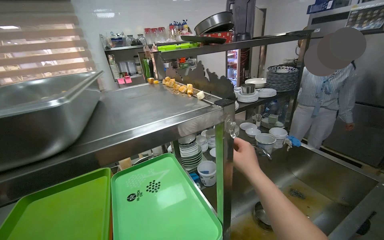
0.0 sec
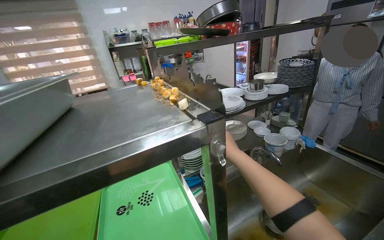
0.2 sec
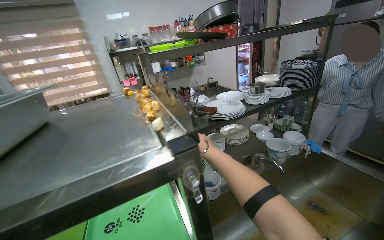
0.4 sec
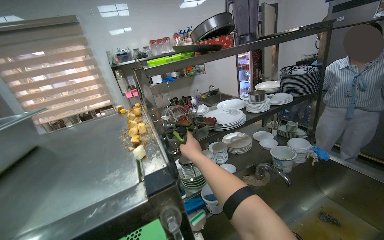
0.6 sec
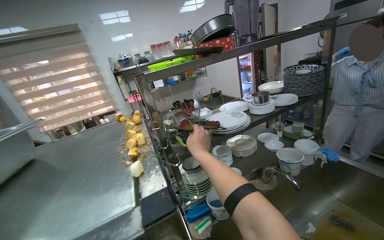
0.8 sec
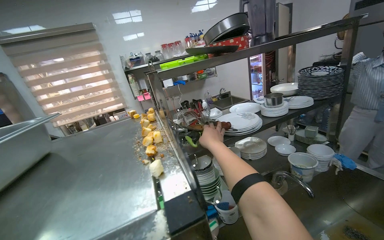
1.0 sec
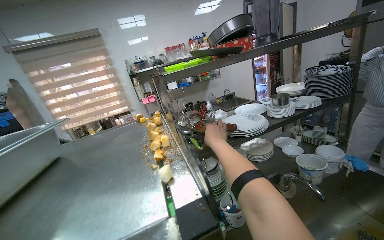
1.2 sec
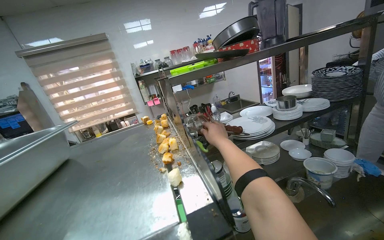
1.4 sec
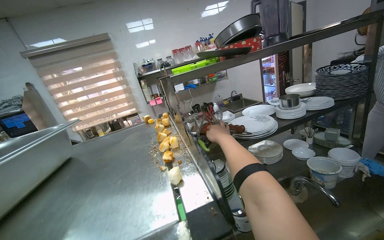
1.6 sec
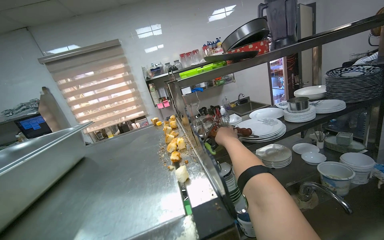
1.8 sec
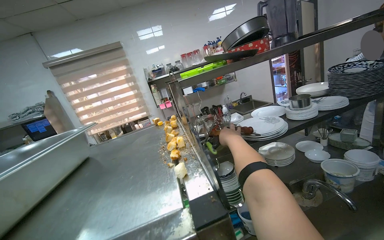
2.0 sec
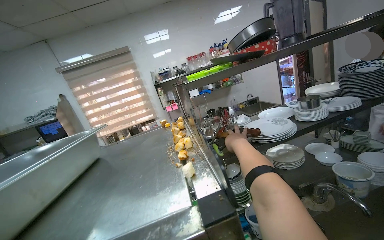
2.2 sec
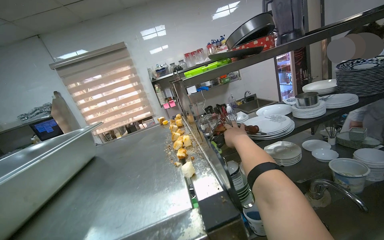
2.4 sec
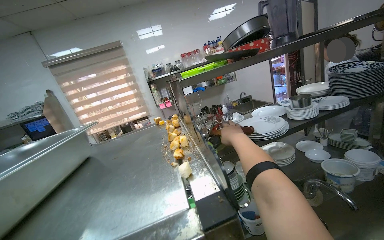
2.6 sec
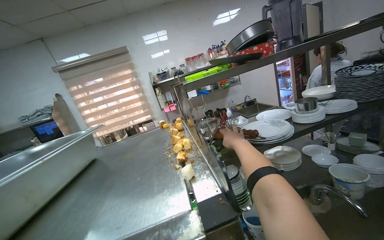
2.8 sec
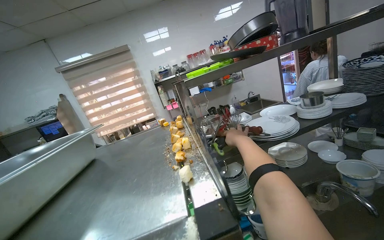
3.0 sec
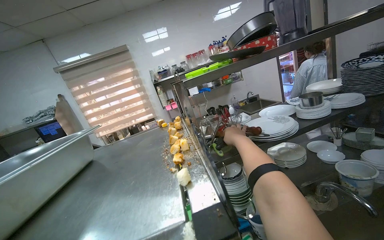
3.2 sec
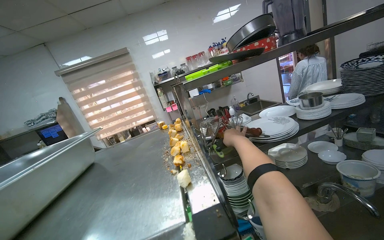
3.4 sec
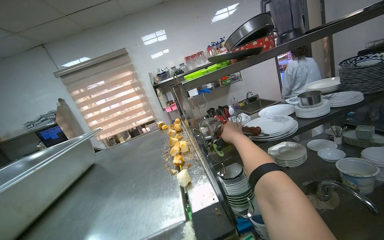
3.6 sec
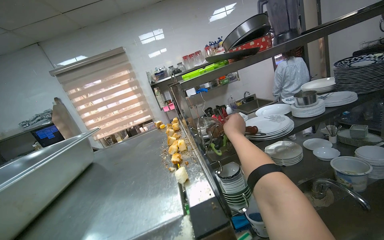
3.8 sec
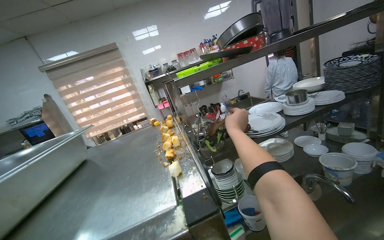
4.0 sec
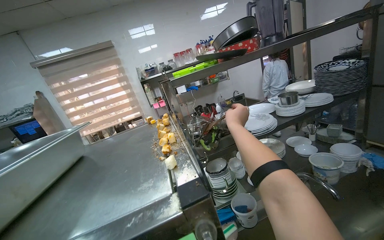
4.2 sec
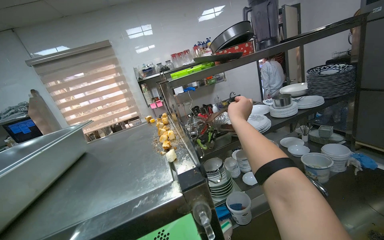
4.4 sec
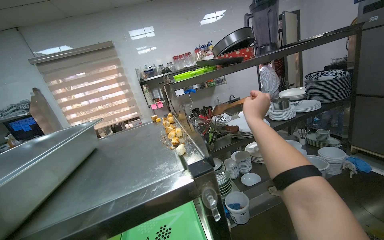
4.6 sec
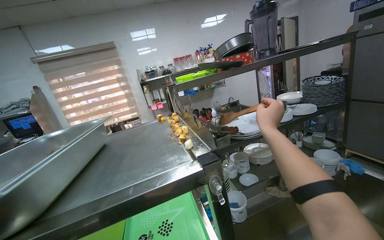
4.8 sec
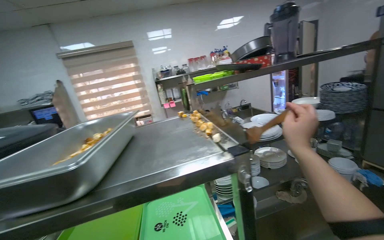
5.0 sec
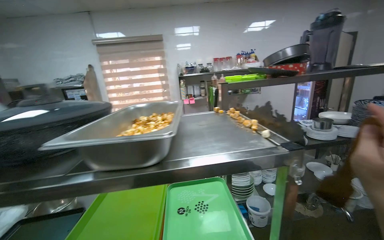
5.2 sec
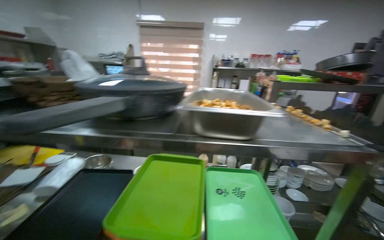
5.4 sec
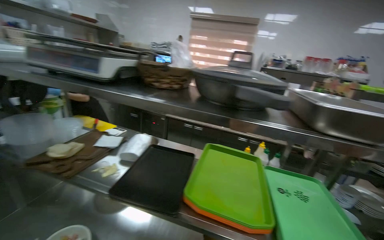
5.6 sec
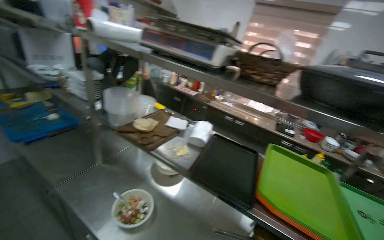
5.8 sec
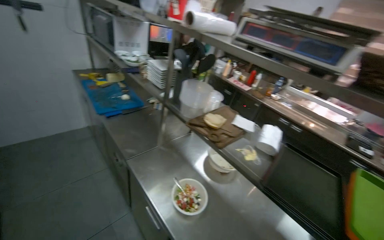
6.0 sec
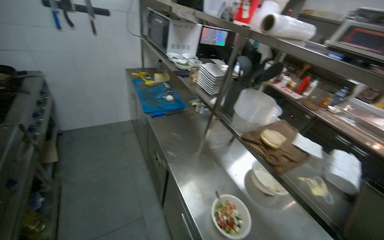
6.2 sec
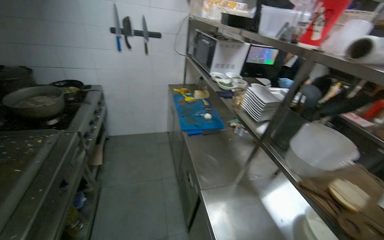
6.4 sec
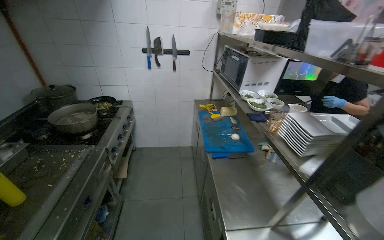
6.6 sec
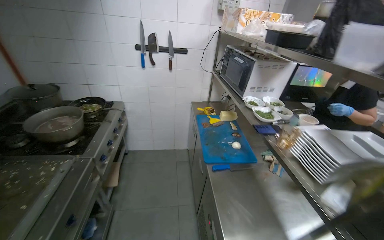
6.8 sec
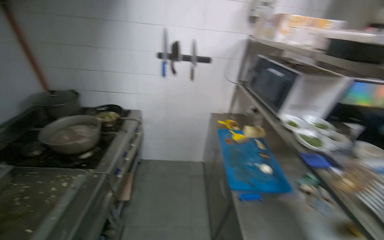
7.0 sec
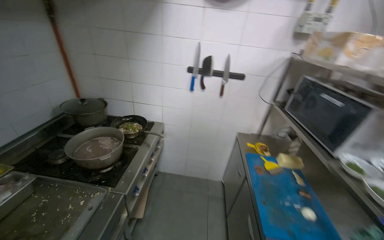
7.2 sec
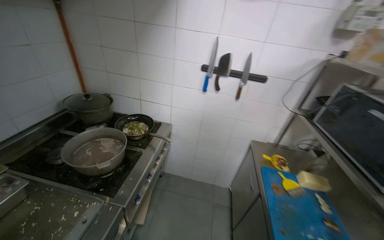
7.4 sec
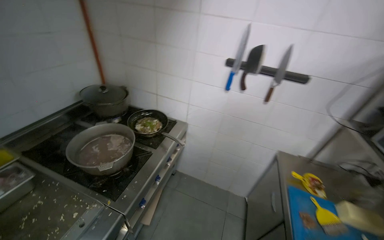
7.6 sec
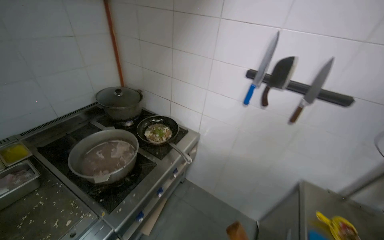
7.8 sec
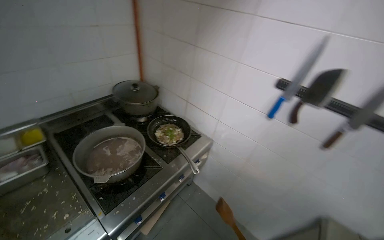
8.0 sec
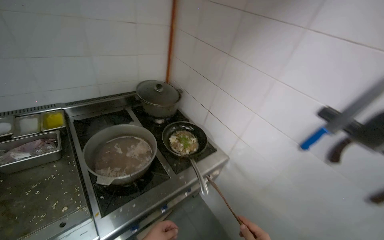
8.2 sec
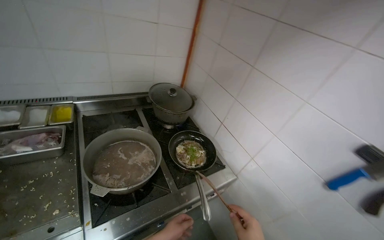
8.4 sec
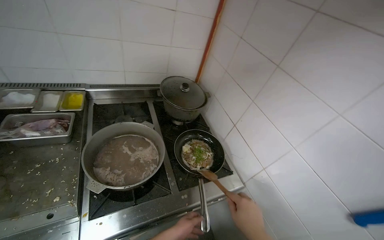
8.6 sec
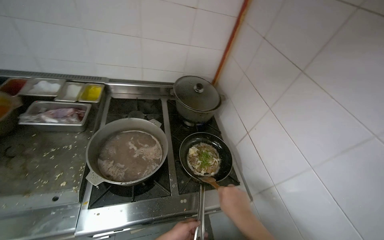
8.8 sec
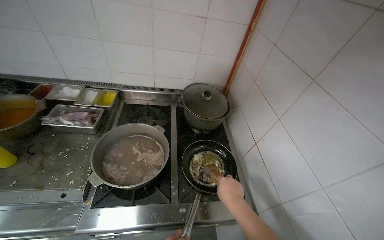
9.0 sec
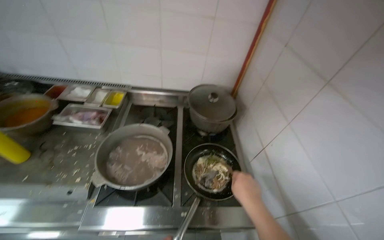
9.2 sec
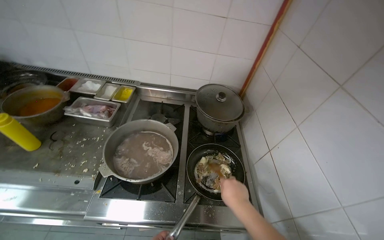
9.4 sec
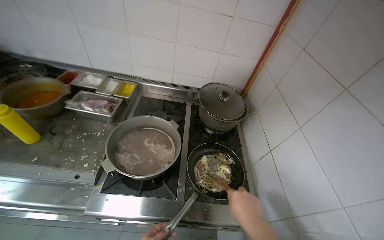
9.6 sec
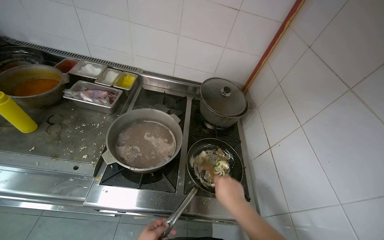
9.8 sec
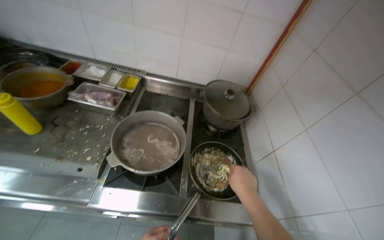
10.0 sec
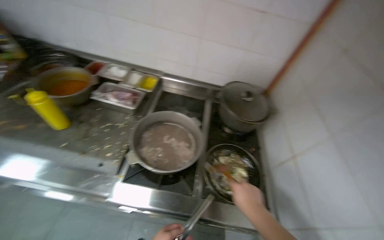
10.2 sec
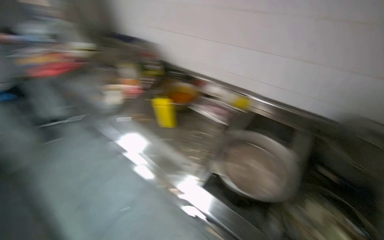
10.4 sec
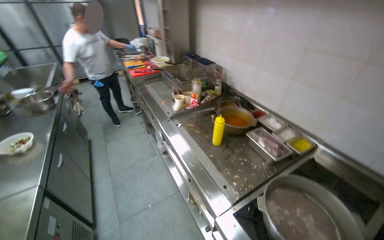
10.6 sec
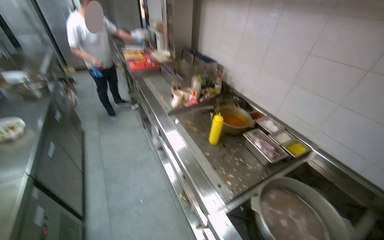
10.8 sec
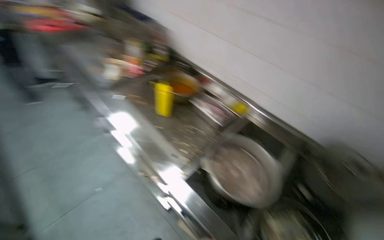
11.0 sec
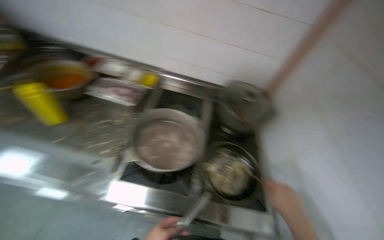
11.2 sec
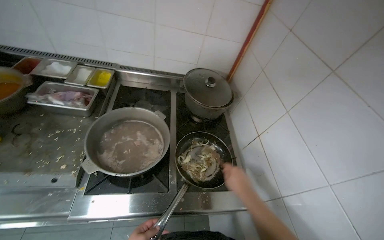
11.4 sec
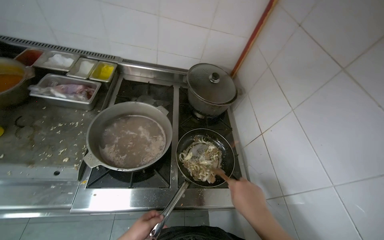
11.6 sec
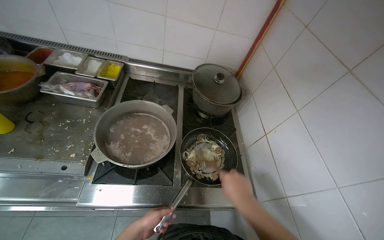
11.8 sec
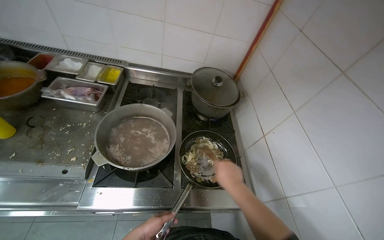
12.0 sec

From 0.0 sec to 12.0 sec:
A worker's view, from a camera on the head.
Job: cooking food.
The whole recording: Cooking ingredients in pan. The worker stirs and adds various ingredients to a pan on the stove.
From 0.0 sec to 1.6 sec: The right hand shifts roughly 35 cm farther from the camera and up the picture.
From 3.0 sec to 4.4 sec: The right hand heads nearer to the camera, covering about 10 cm.
From 4.4 sec to 6.0 sec: The camera travels roughly 90 cm. The head turns to the left by about 70 degrees.
From 6.0 sec to 7.6 sec: The camera is carried some 1 m. The head rotates approximately 60 degrees to the left.
From 7.6 sec to 9.0 sec: The camera travels some 60 cm. The head rotates some 65 degrees to the left.
From 9.0 sec to 10.4 sec: The camera travels roughly 1 m.
From 10.4 sec to 12.0 sec: The head rotates some 35 degrees to the right. The view tilts approximately 20 degrees downward.

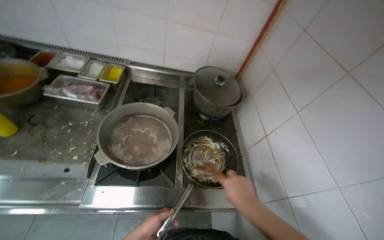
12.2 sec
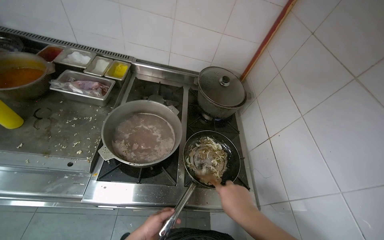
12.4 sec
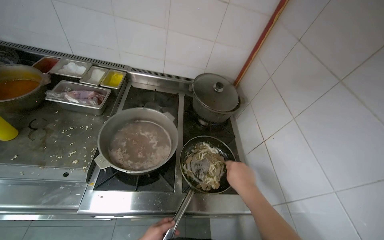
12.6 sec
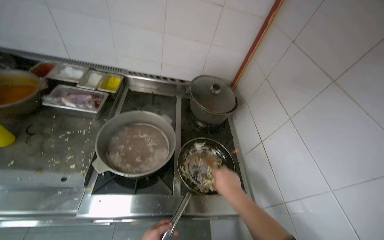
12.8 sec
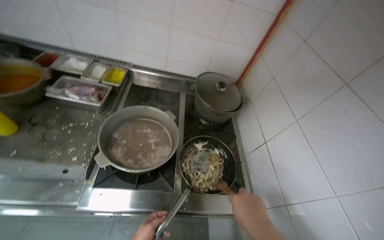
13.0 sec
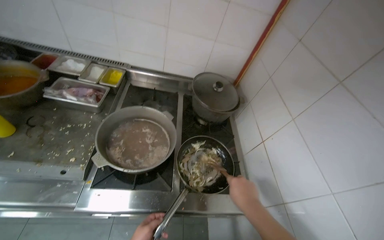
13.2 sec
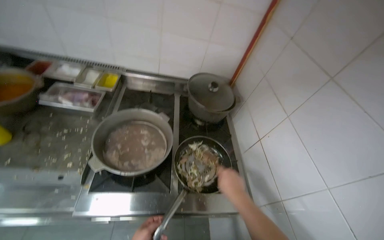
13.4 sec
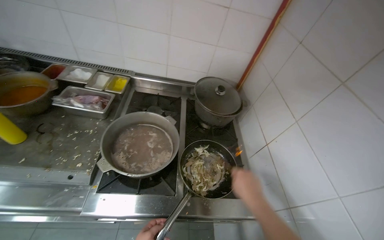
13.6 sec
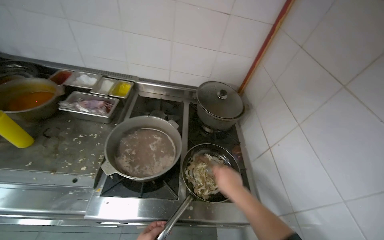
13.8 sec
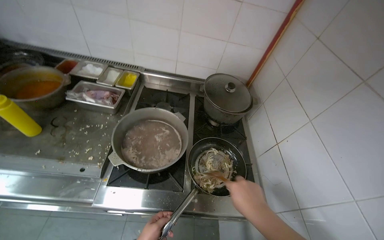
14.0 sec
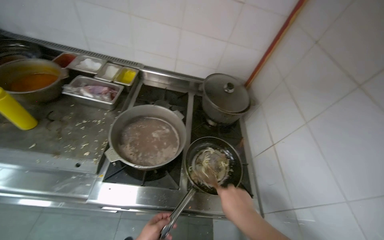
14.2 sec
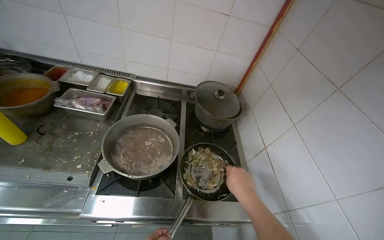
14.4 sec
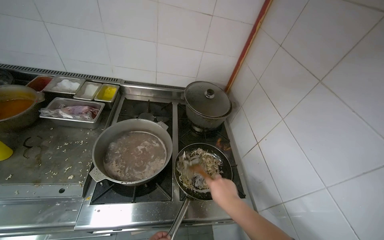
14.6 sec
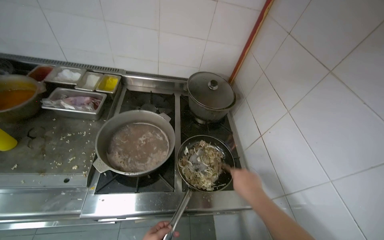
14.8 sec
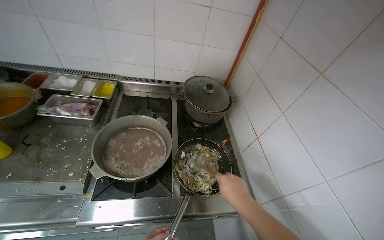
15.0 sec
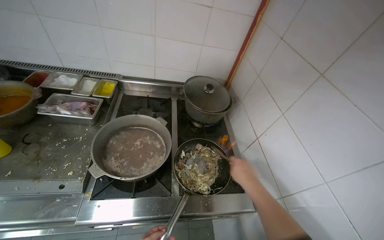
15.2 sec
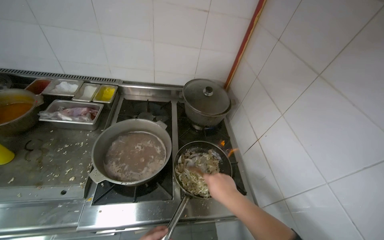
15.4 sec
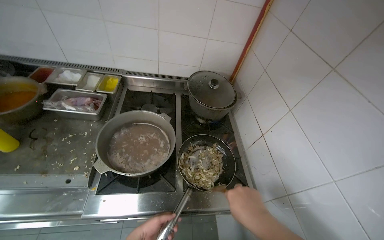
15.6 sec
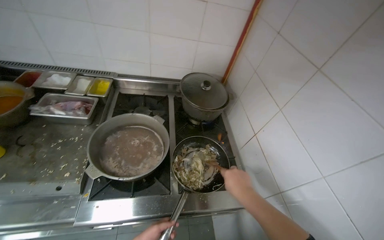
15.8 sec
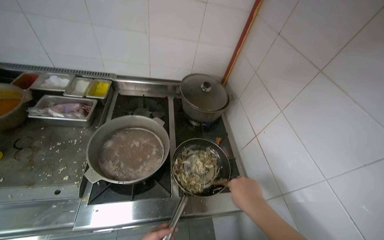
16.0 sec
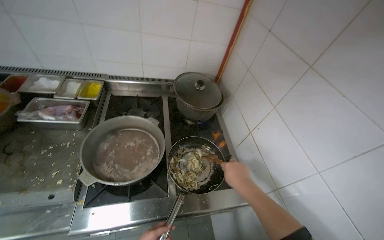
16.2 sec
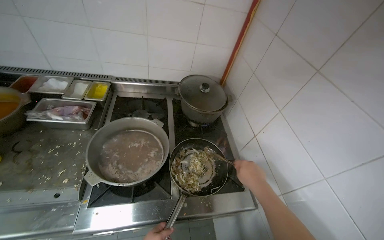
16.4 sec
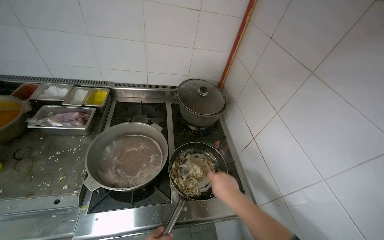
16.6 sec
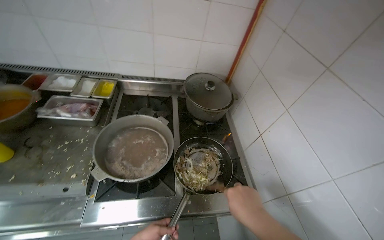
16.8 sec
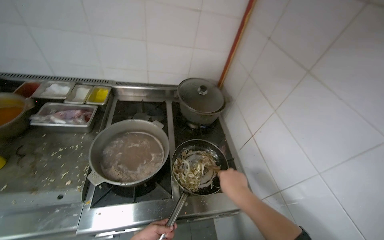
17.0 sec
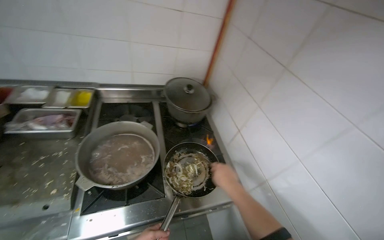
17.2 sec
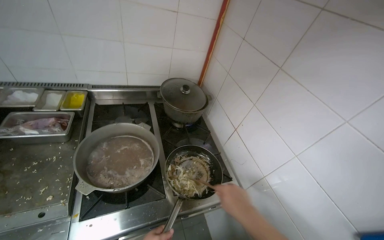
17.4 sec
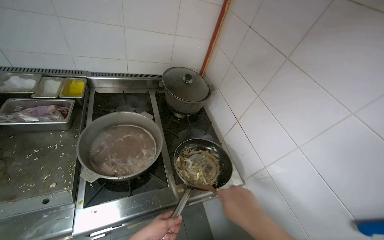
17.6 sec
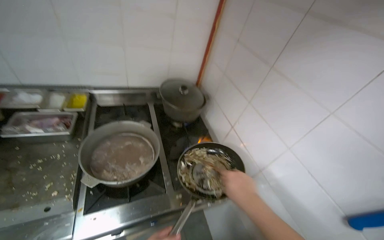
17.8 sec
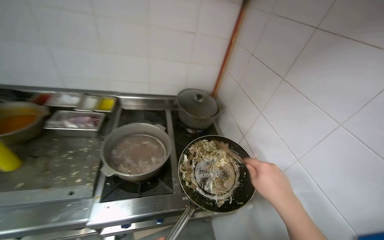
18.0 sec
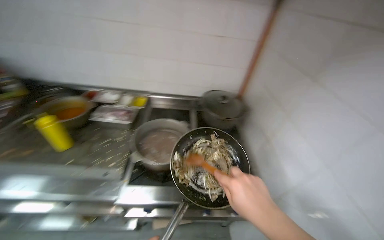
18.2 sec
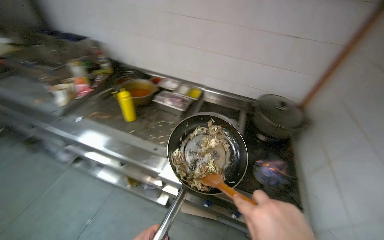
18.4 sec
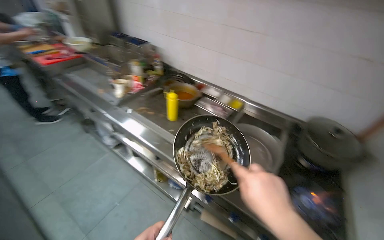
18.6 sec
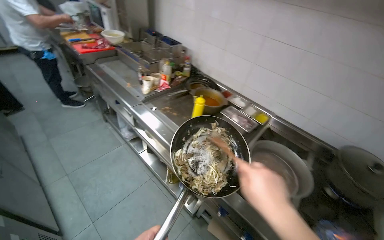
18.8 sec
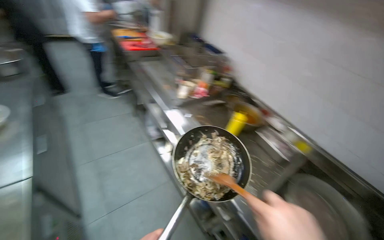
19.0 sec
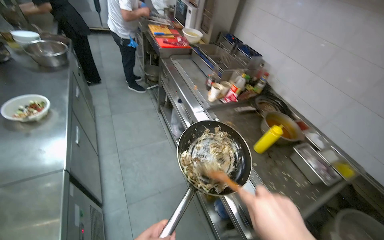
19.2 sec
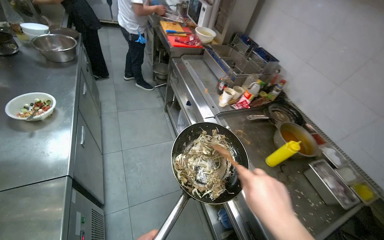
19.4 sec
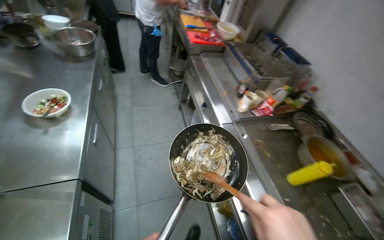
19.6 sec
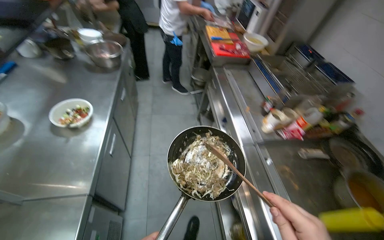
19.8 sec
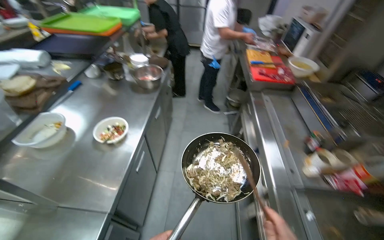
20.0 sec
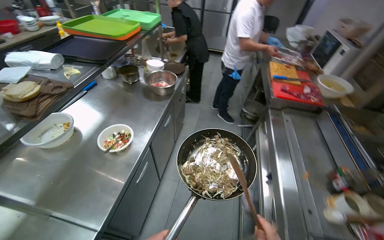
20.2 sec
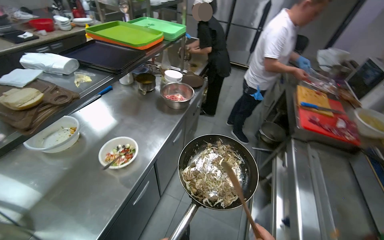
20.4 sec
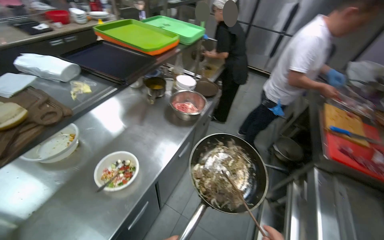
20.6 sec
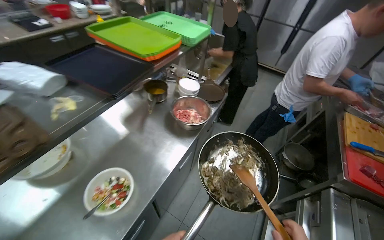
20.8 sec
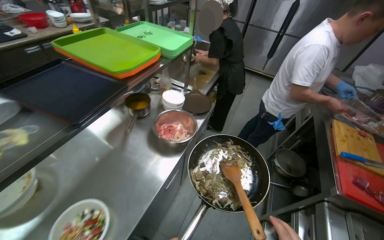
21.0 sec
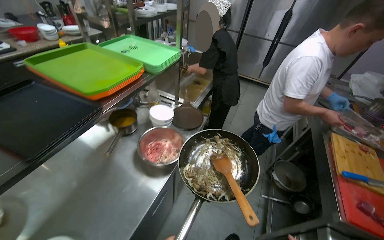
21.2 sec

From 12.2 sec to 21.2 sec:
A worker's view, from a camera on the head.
Job: cooking food.
The whole recording: Cooking ingredients in pan. The worker stirs and adds various ingredients to a pan on the stove.
From 16.6 sec to 18.2 sec: The right hand swings nearer and farther, about 15 cm each way, with 2 reversals.
From 18.2 sec to 19.8 sec: The head travels some 80 cm. The wearer looks approximately 85 degrees further to the left.
From 19.8 sec to 21.2 sec: The wearer moves some 80 cm. The wearer's head swings approximately 35 degrees to the left.
